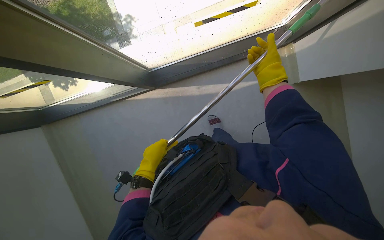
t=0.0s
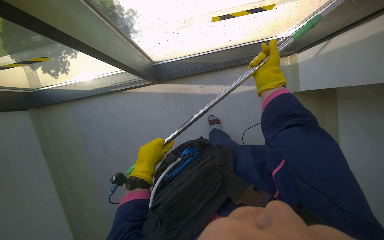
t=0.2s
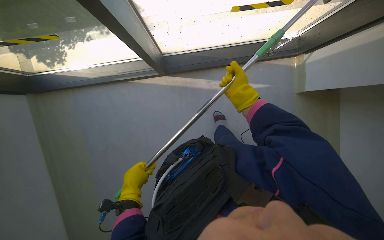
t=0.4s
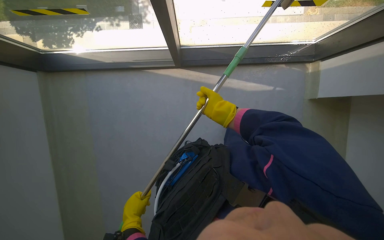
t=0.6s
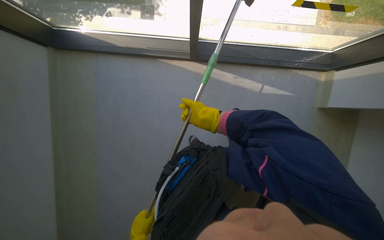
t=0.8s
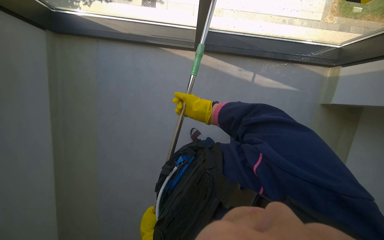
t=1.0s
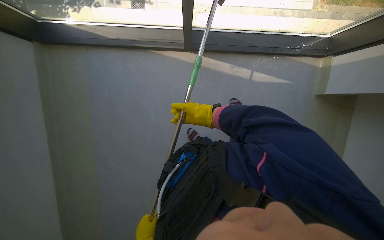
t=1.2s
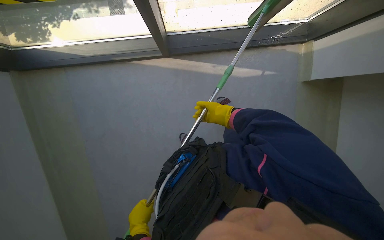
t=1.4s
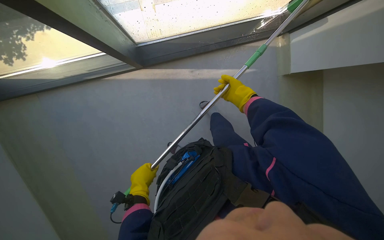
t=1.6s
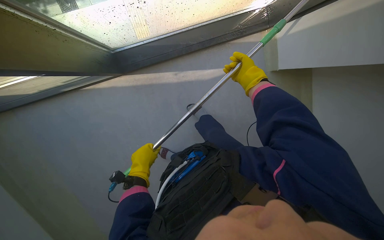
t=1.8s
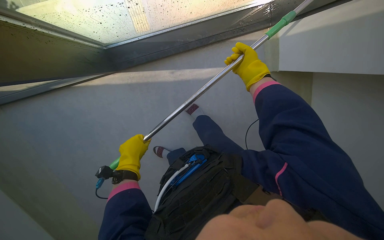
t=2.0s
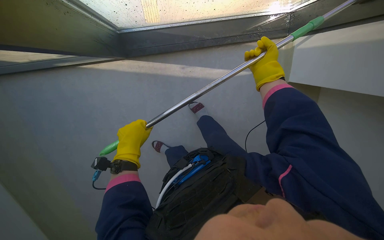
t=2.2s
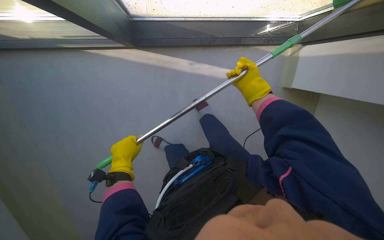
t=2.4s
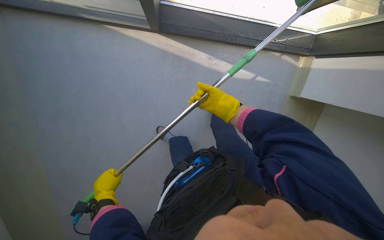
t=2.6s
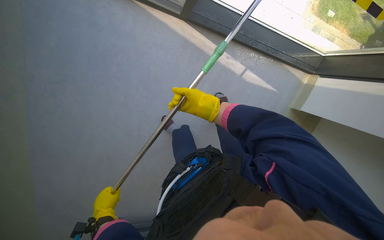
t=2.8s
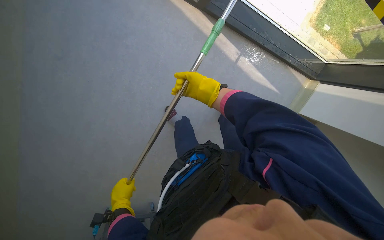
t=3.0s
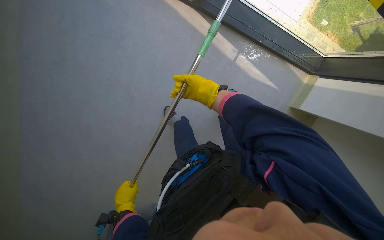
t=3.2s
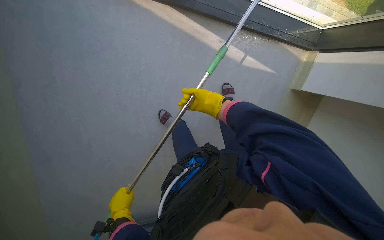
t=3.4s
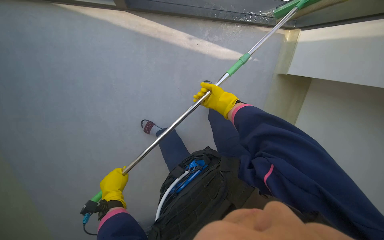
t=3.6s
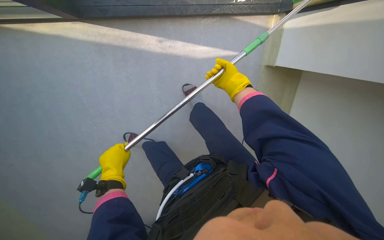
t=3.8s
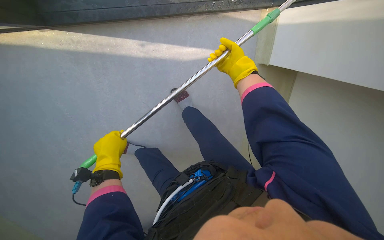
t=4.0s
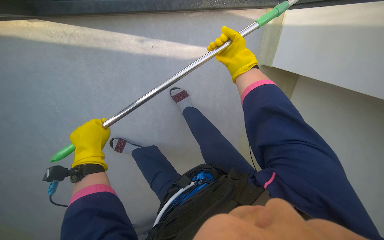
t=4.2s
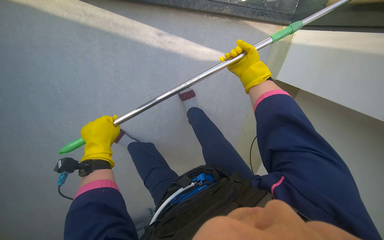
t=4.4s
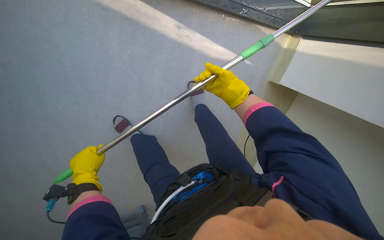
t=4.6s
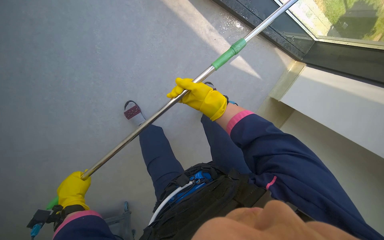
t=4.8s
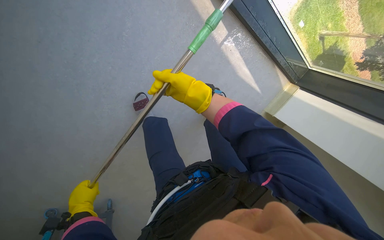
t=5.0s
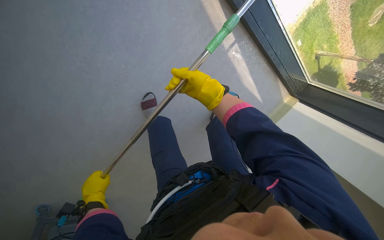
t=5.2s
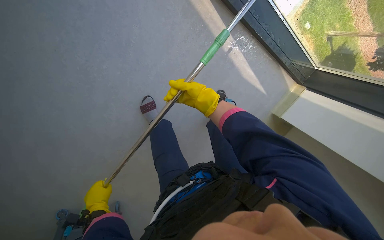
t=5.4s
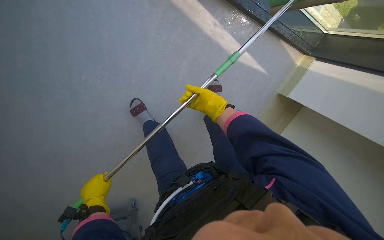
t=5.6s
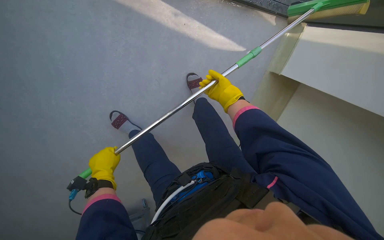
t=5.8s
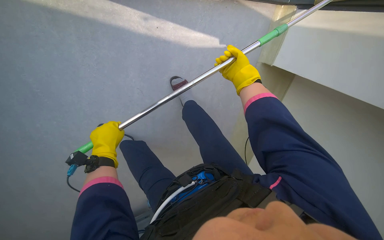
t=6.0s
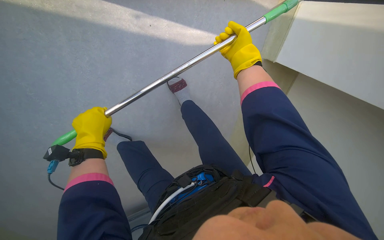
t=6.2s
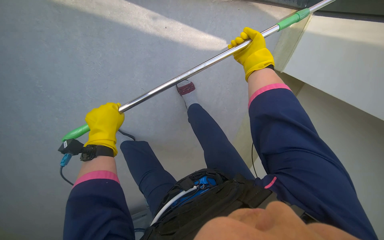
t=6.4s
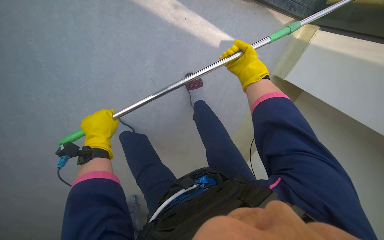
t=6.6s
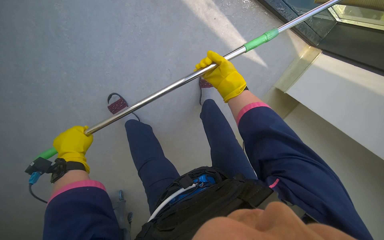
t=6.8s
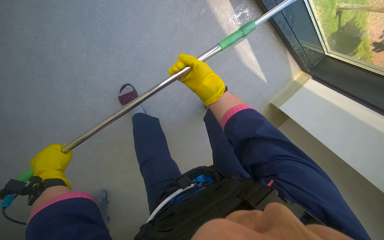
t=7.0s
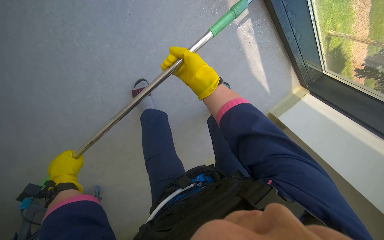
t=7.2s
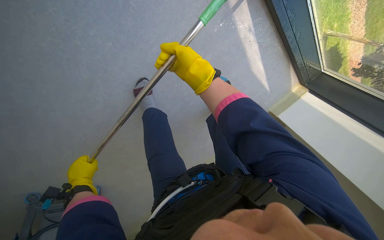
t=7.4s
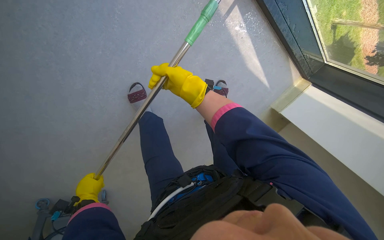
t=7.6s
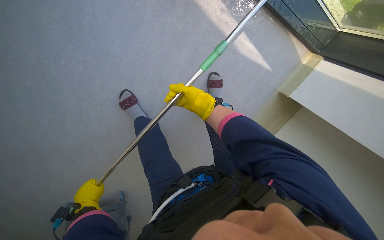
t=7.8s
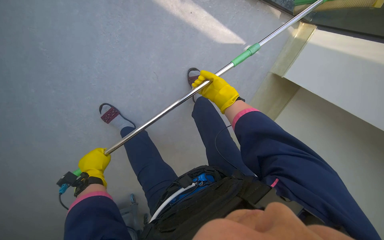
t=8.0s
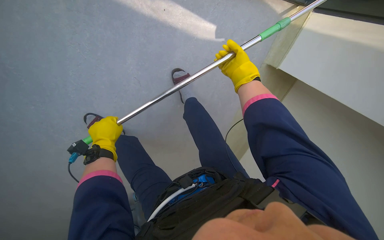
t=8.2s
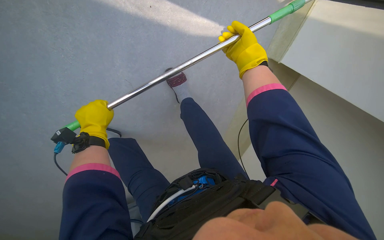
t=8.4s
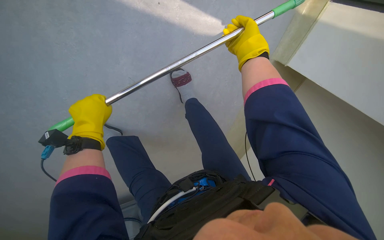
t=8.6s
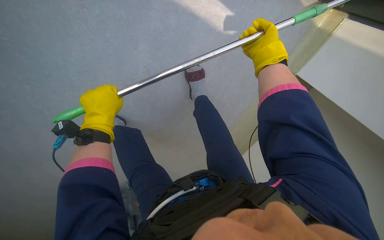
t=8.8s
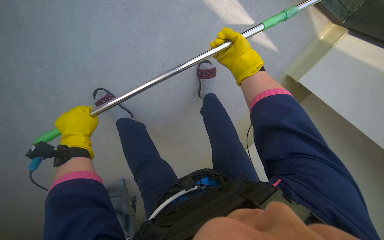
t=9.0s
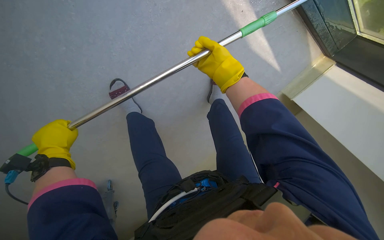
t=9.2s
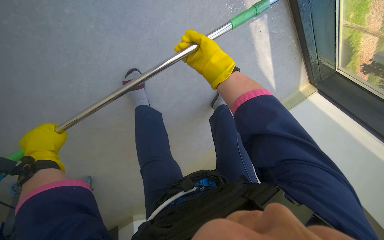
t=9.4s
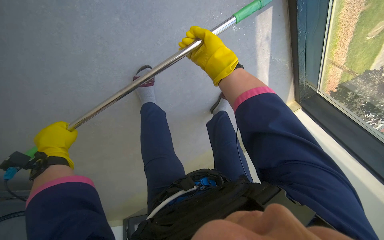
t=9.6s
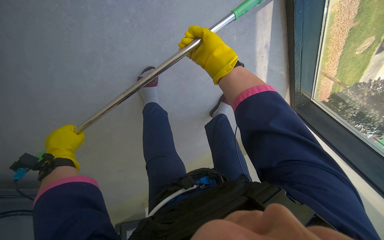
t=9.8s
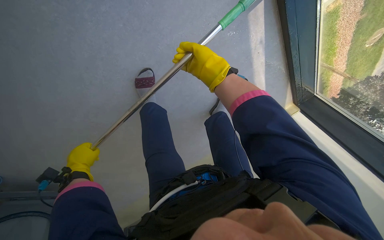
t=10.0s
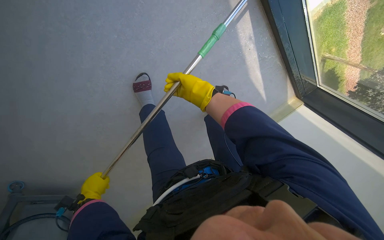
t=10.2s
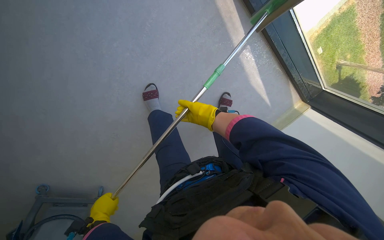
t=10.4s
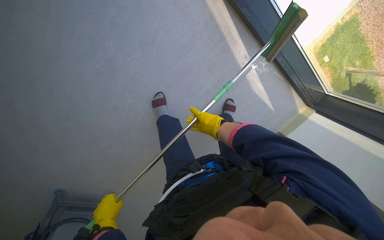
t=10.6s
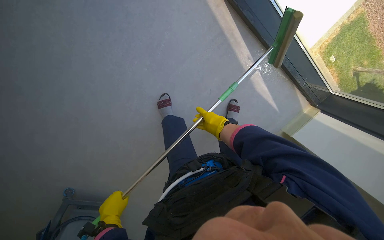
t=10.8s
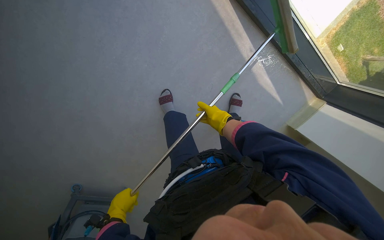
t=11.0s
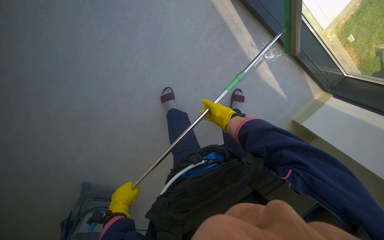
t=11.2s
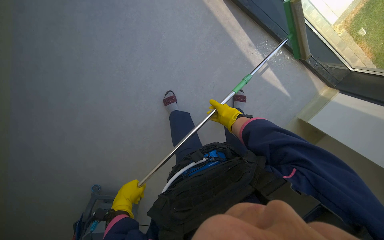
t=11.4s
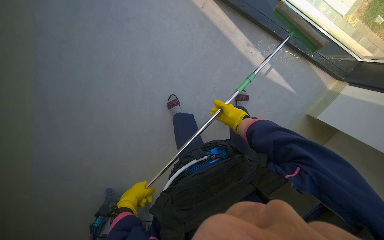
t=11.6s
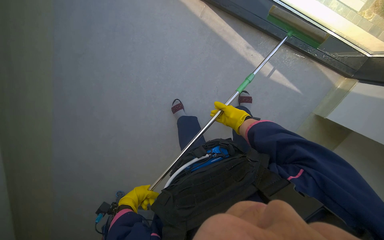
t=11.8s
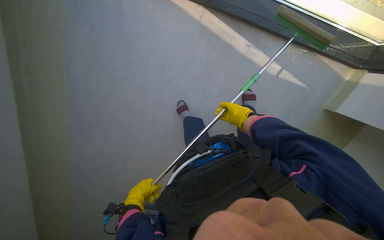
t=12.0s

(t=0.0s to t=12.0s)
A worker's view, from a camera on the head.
Job: cleaning windows.
The whole recording: Cleaning window with squeegee. The worker uses a long-handled squeegee to clean a large window.
t=0.0s - t=1.6s: The camera travels to the left, roughly 40 cm.
t=1.6s - t=3.0s: The left hand travels up the picture and back again, about 10 cm each way, while the right hand shifts roughly 25 cm to the left.
t=3.0s - t=4.4s: The wearer moves about 50 cm.
t=10.4s - t=12.0s: The camera sweeps to the left, by some 25 degrees. The right hand travels to the right by some 15 cm.

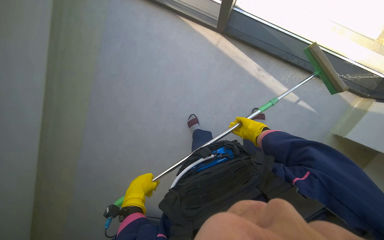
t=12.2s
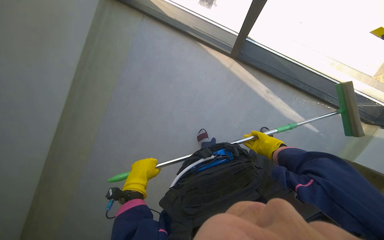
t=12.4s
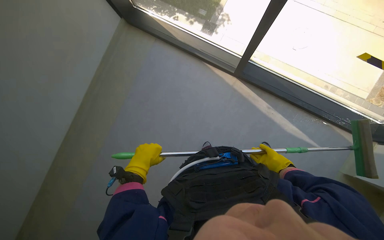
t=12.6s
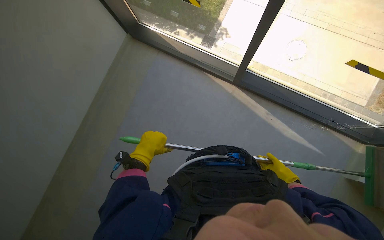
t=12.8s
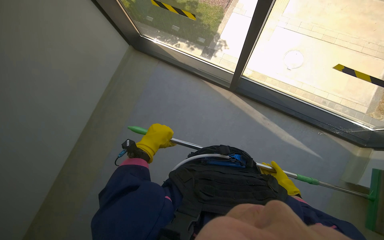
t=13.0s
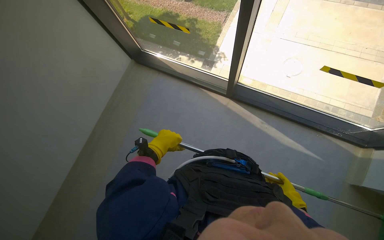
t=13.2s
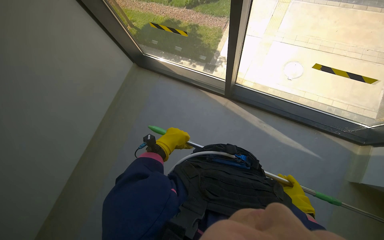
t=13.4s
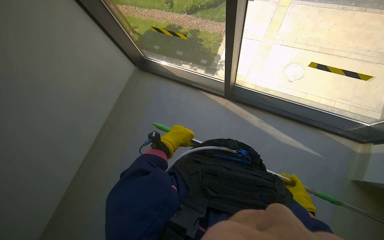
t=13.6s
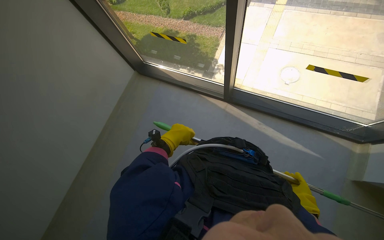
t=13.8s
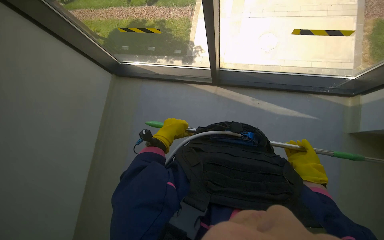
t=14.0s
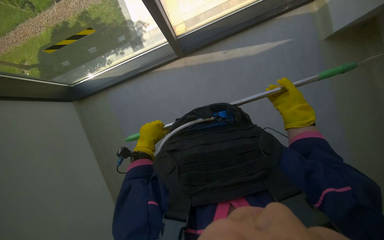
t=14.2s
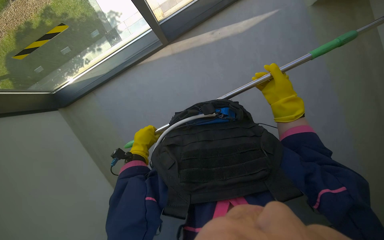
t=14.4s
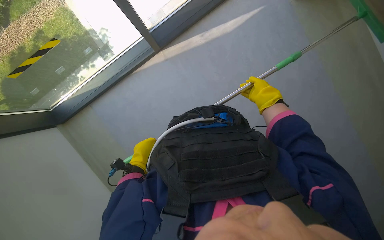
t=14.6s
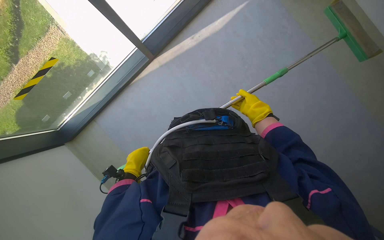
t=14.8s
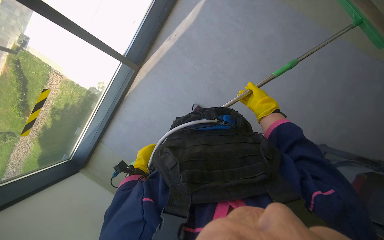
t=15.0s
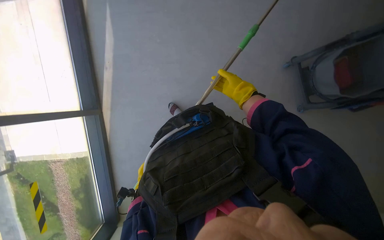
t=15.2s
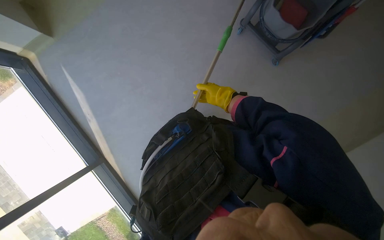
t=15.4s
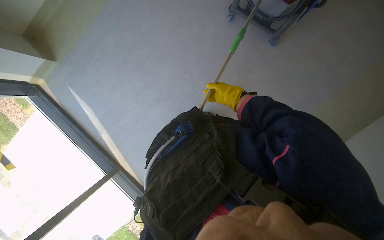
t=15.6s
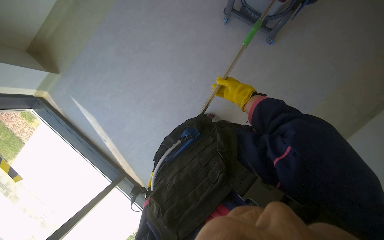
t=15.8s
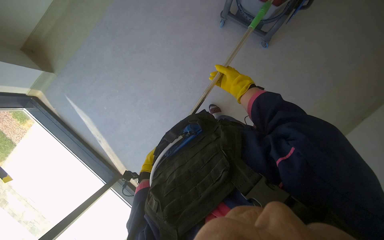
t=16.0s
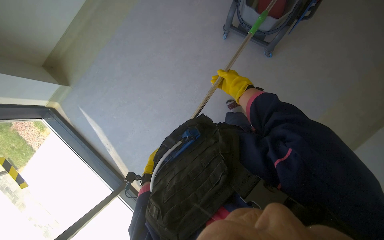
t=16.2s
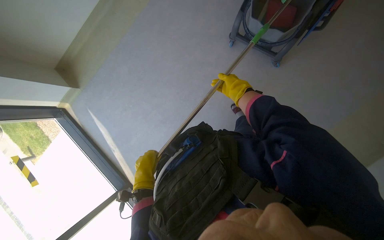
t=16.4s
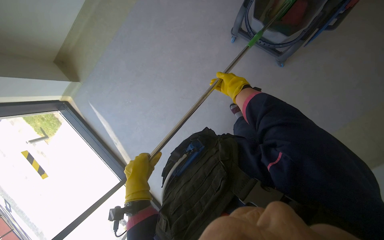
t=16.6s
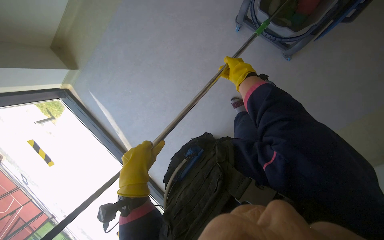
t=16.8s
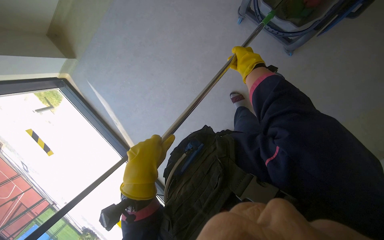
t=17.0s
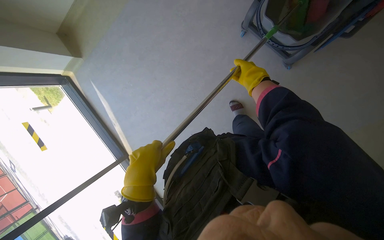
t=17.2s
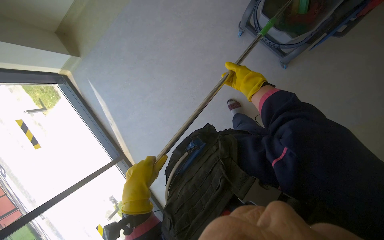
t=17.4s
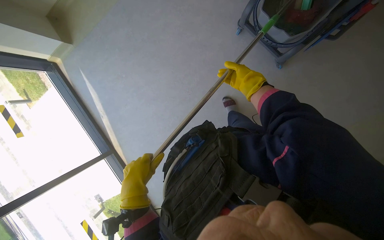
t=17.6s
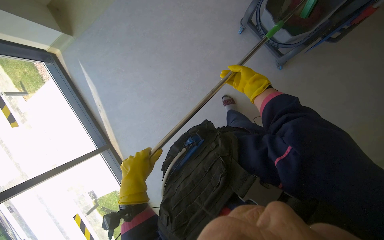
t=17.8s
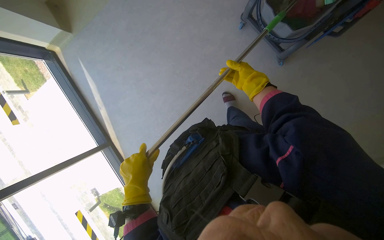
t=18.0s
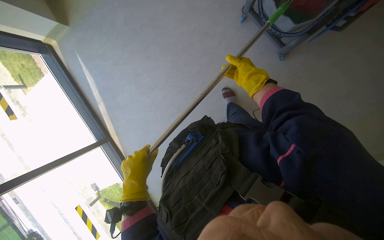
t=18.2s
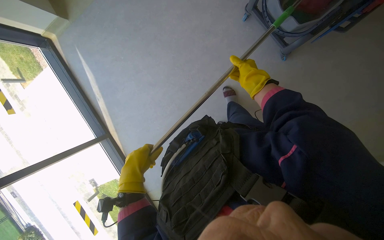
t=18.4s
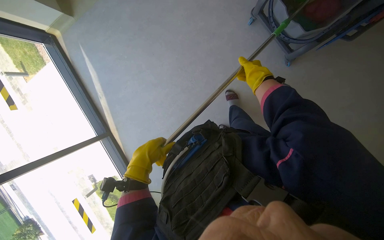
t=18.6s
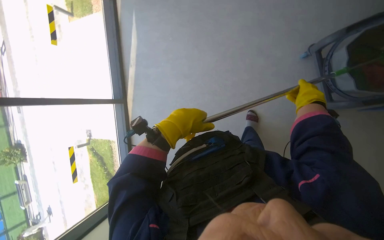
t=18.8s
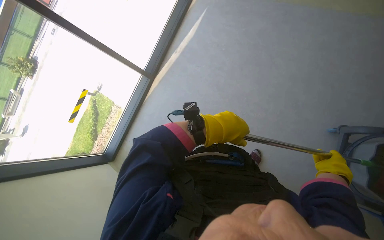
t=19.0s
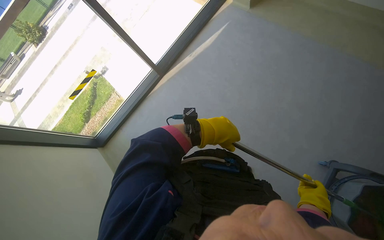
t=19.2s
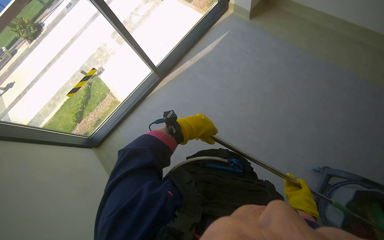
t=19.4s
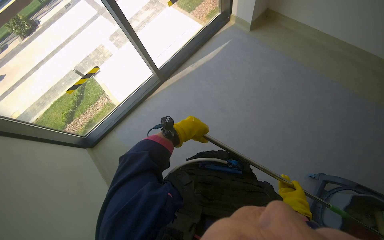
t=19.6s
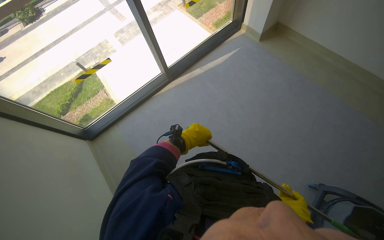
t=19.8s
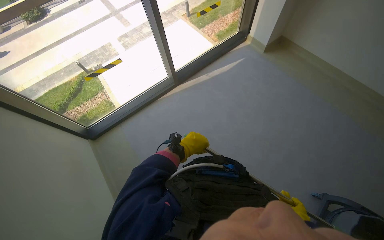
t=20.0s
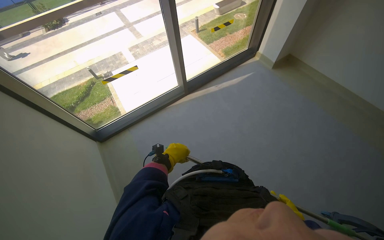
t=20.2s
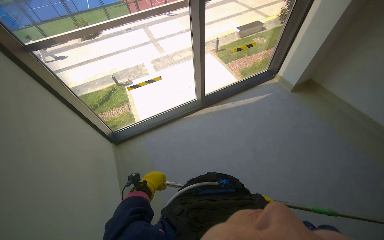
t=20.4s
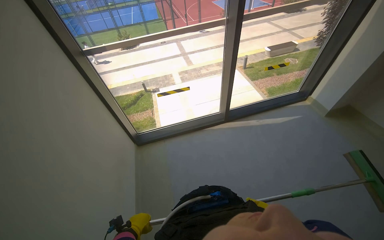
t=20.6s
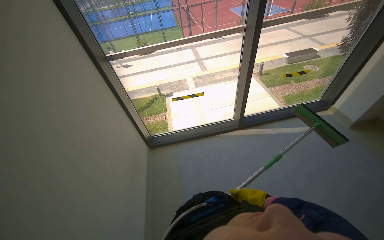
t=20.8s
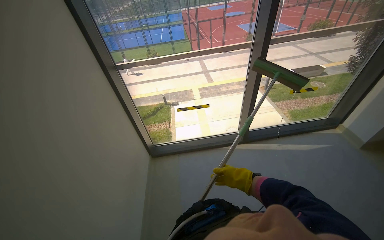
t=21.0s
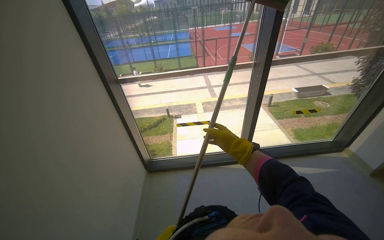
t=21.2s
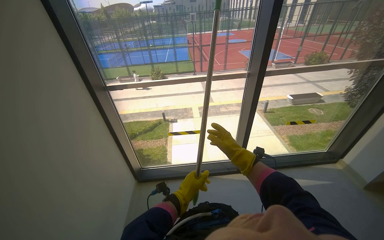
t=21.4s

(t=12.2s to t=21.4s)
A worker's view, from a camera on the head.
Job: cleaning windows.
The whole recording: Cleaning window with squeegee. The worker uses a long-handled squeegee to clean a large window.
t=13.8s - t=15.2s: The scene rotates counterclockwise by approximately 115 degrees.
t=15.2s - t=16.8s: The scene rotates counterclockwise by some 35 degrees.
t=16.8s - t=18.4s: The left hand shifts some 10 cm farther from the camera.
t=18.4s - t=19.8s: The scene rotates clockwise by roughly 80 degrees.
t=19.8s - t=21.4s: The wearer looks approximately 35 degrees further to the left. The view tips upward by some 30 degrees.
